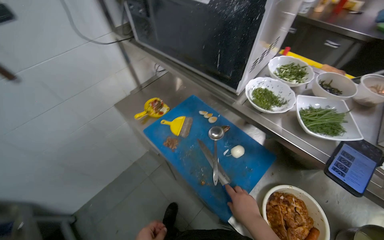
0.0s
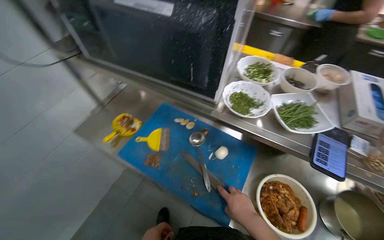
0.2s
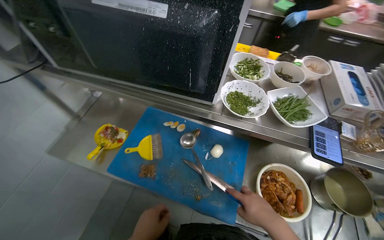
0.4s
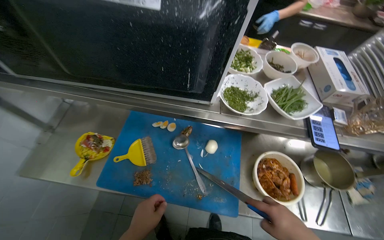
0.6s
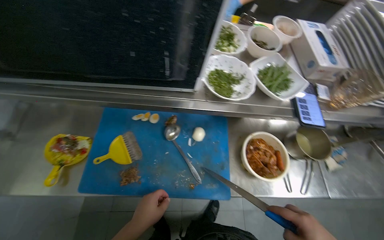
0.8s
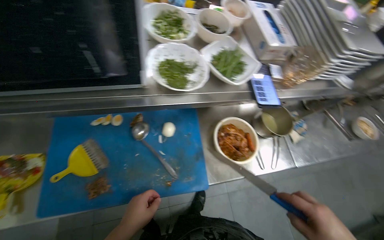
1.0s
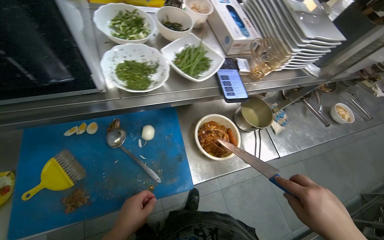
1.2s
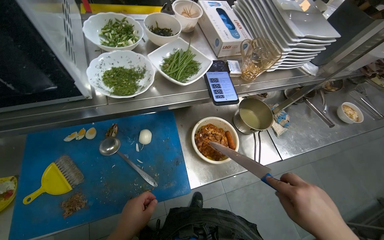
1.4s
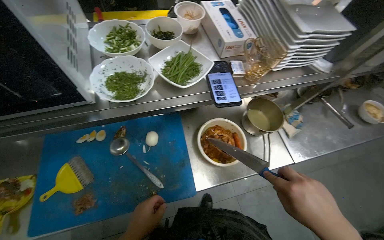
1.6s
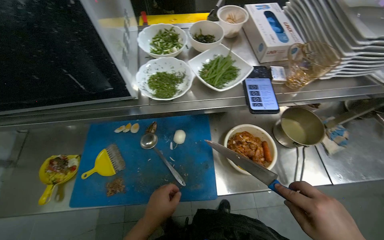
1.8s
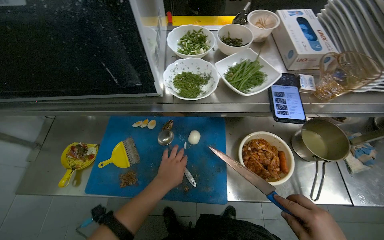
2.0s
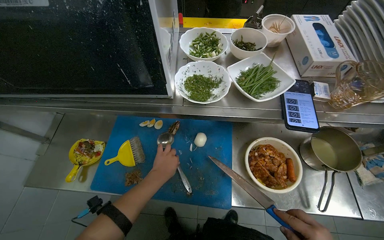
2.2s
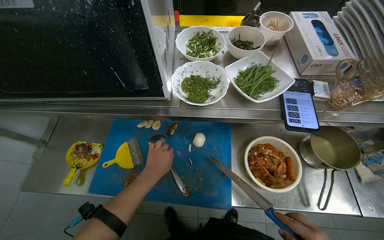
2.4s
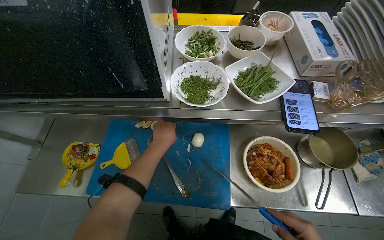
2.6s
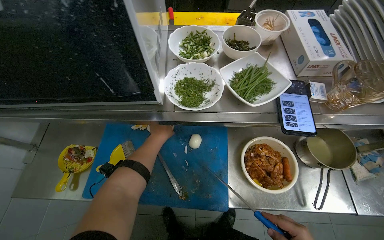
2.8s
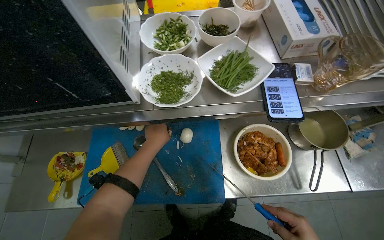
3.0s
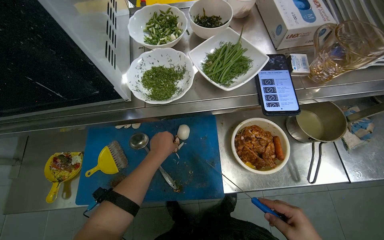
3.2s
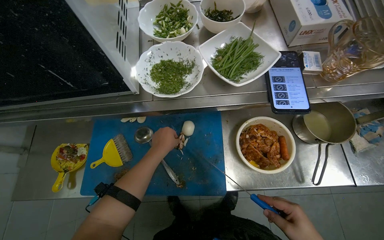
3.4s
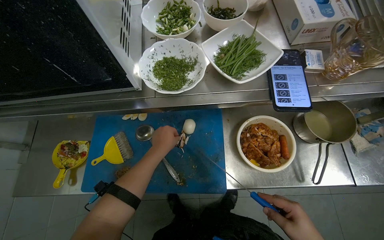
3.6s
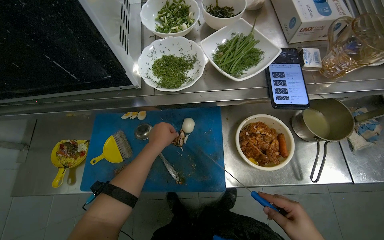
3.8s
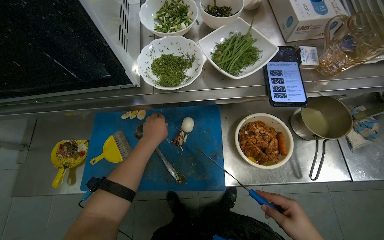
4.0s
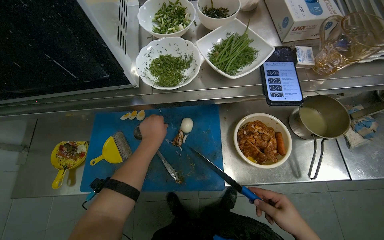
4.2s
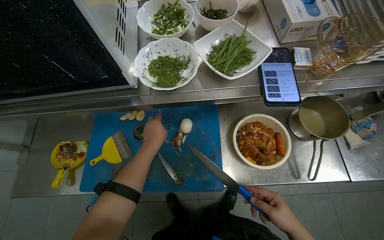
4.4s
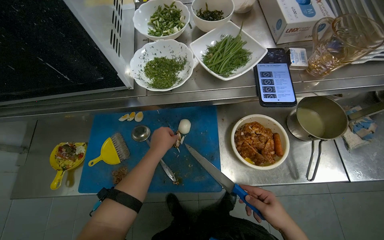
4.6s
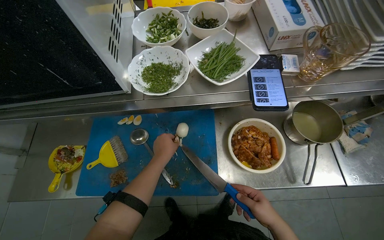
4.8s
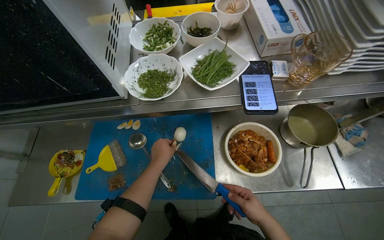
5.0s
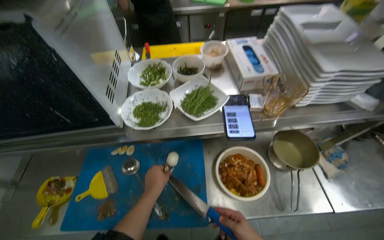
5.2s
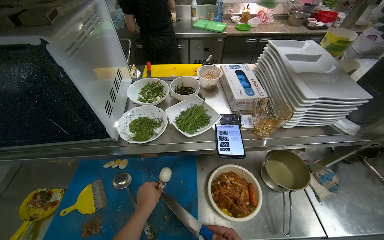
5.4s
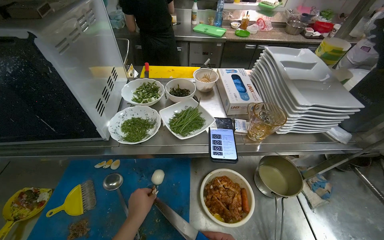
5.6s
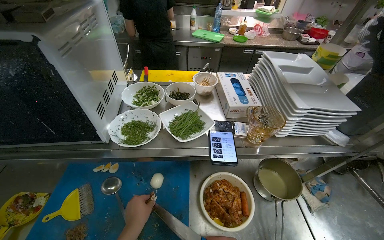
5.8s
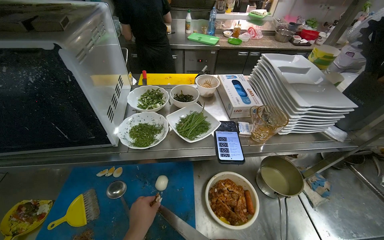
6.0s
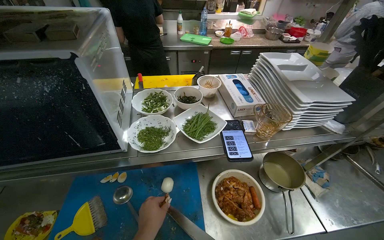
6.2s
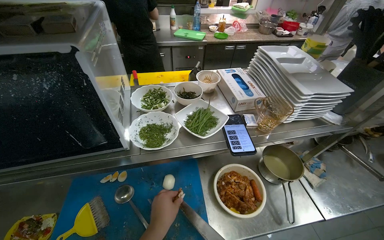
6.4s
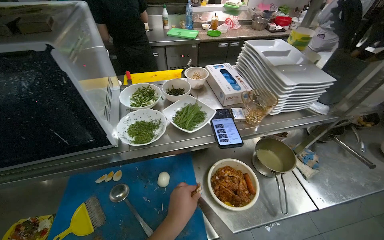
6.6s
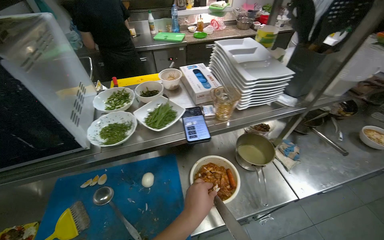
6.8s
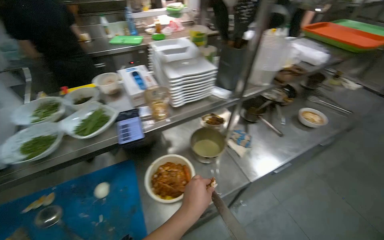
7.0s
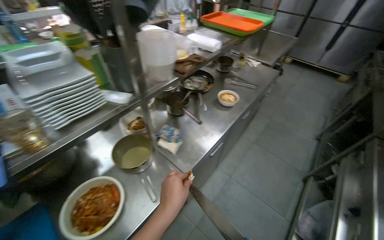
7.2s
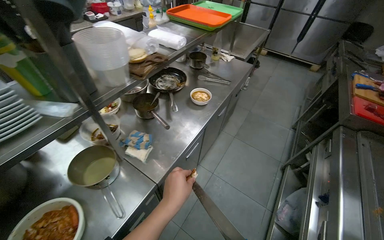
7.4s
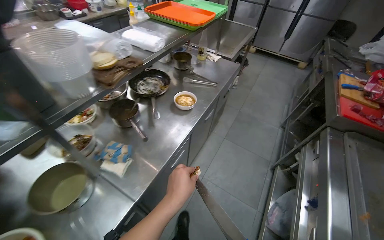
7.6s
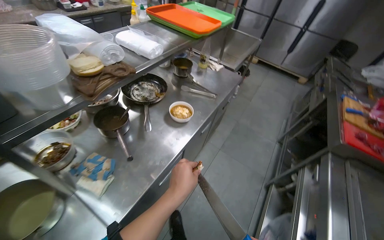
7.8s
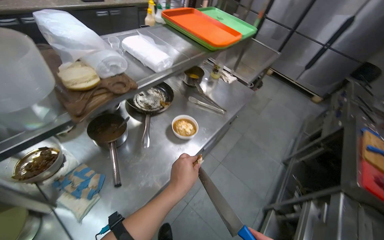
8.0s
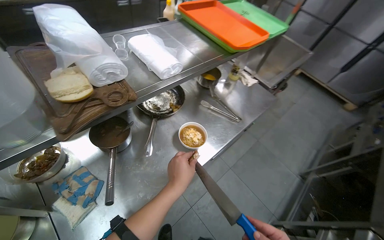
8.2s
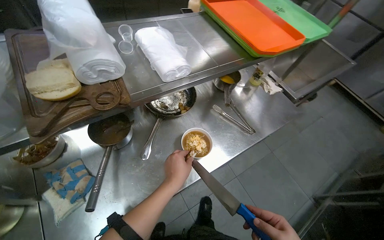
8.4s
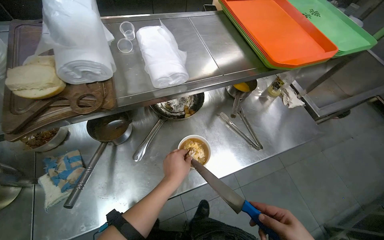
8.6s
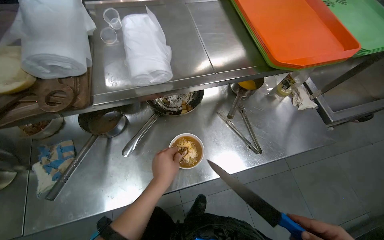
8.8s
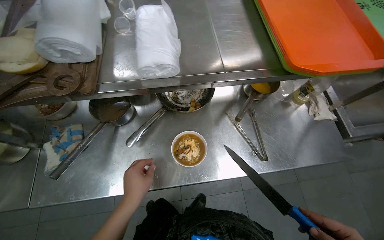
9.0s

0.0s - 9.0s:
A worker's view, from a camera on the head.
Job: preparing food.
The whole recording: Adding sauce to a bowl. The worker adds sauce from a pot to a bowl using a spoon.
0.0s - 1.6s: The wearer's head swings approximately 60 degrees to the right. The view tilts approximately 15 degrees downward.
1.6s - 3.0s: The left hand heads up the picture and farther from the camera, covering approximately 25 cm.
4.4s - 6.0s: The view tilts some 20 degrees upward.
6.0s - 7.6s: The camera travels approximately 60 cm. The head turns to the right by some 55 degrees.
7.6s - 9.0s: The head travels roughly 70 cm. The wearer looks roughly 50 degrees further to the left.

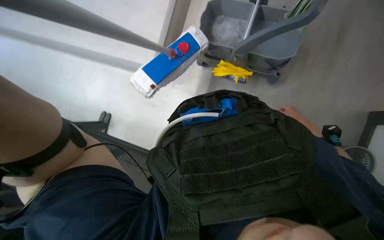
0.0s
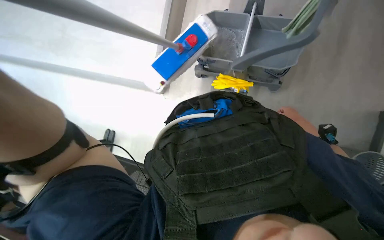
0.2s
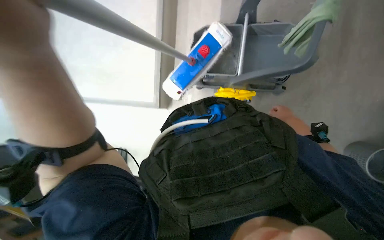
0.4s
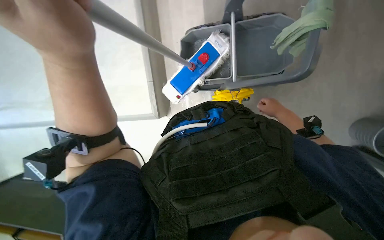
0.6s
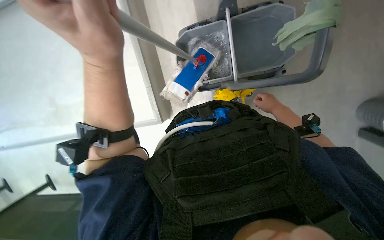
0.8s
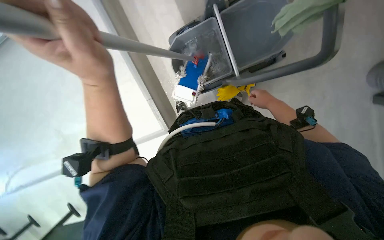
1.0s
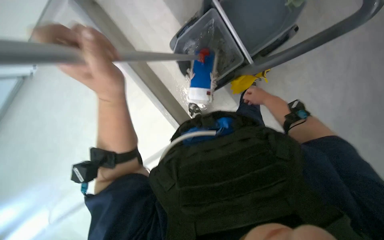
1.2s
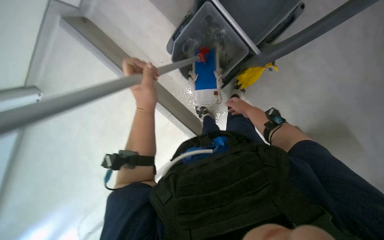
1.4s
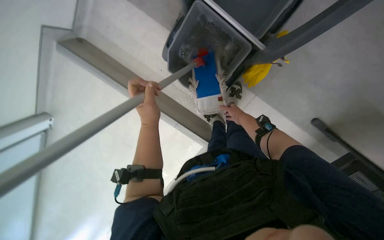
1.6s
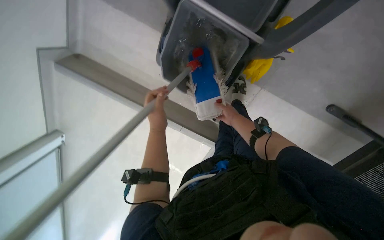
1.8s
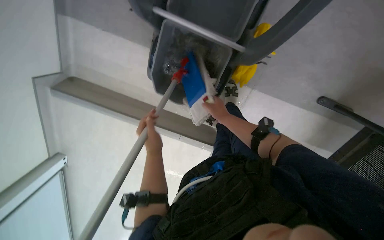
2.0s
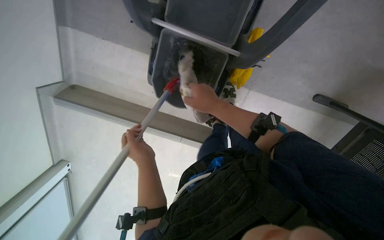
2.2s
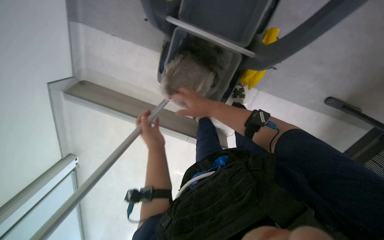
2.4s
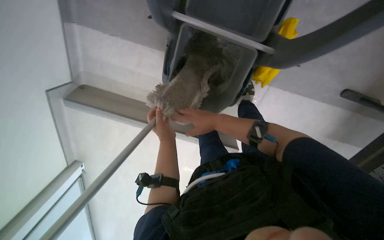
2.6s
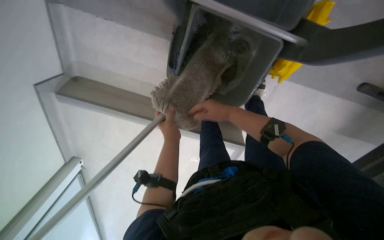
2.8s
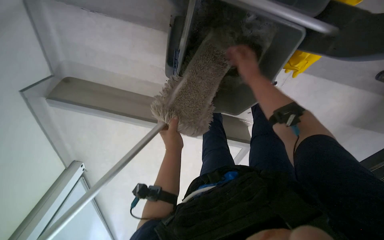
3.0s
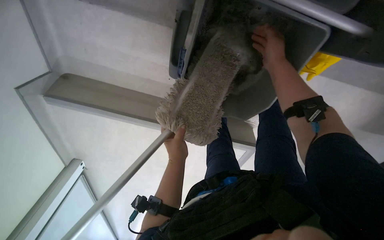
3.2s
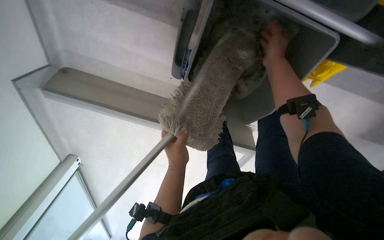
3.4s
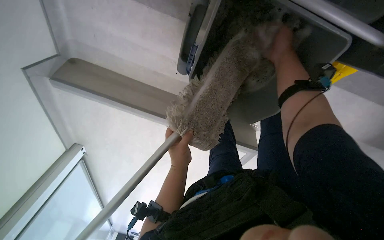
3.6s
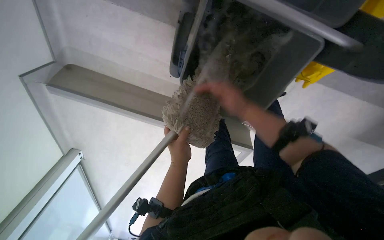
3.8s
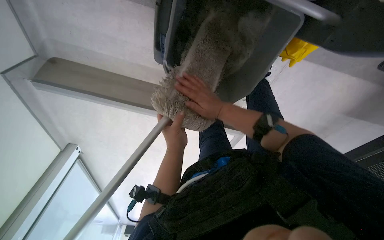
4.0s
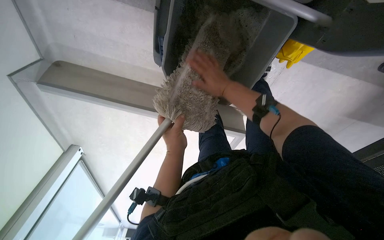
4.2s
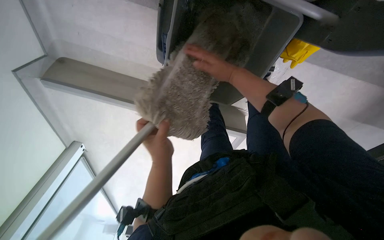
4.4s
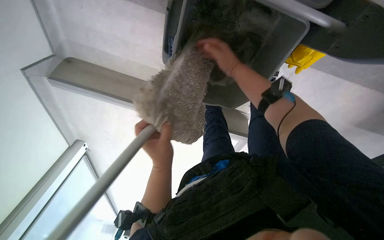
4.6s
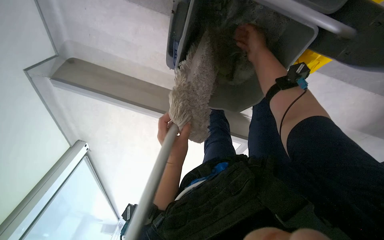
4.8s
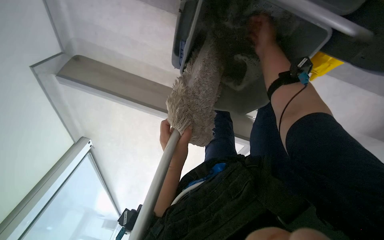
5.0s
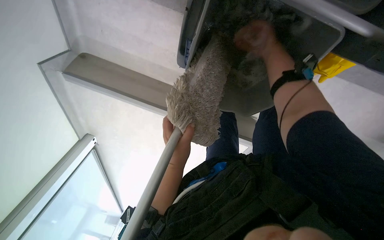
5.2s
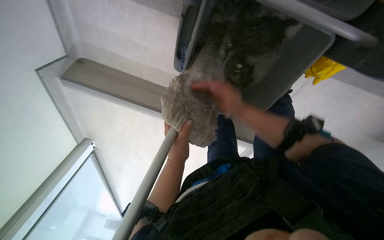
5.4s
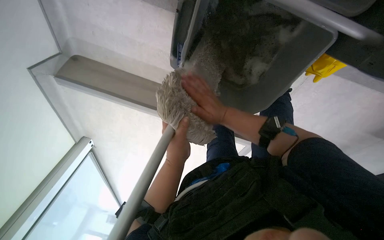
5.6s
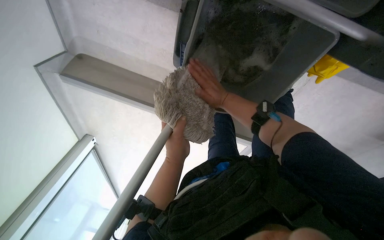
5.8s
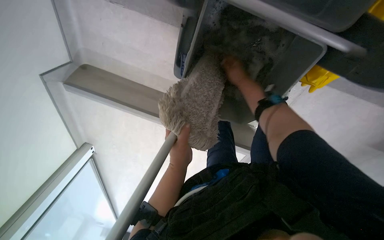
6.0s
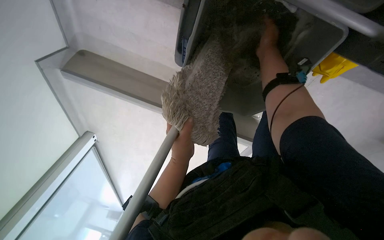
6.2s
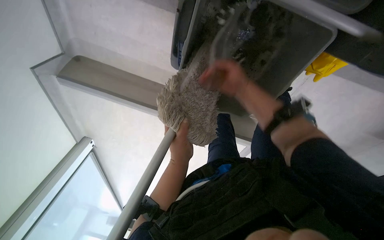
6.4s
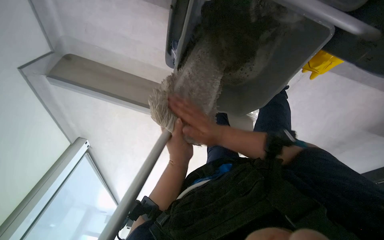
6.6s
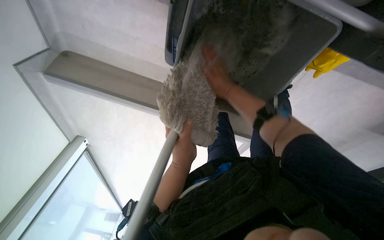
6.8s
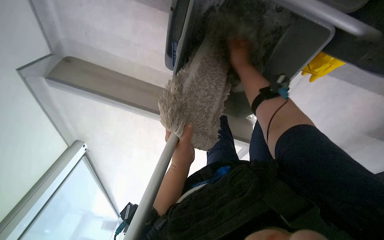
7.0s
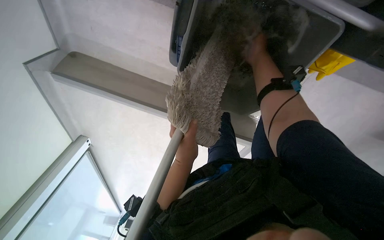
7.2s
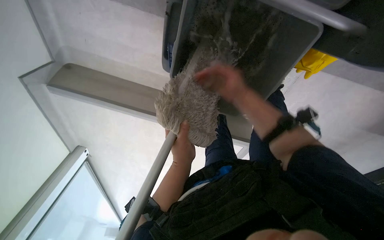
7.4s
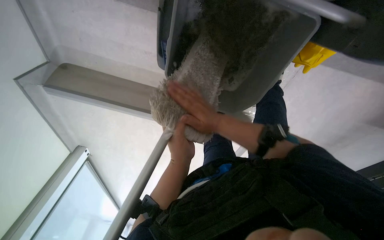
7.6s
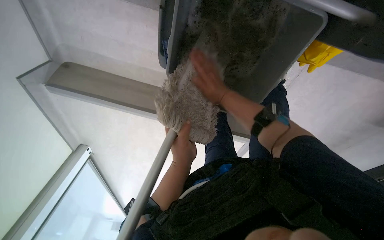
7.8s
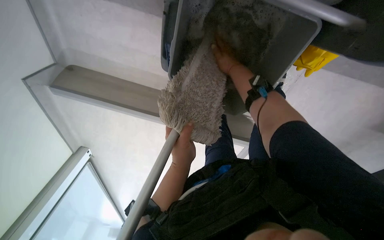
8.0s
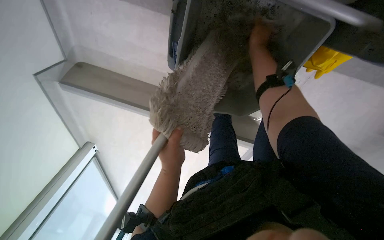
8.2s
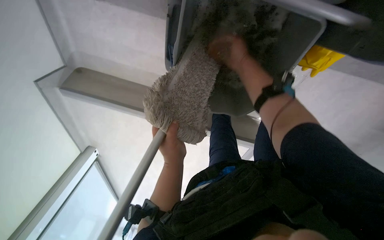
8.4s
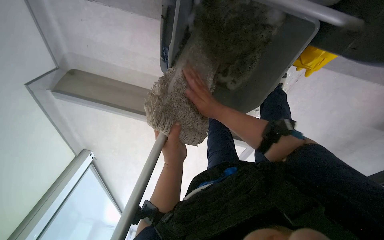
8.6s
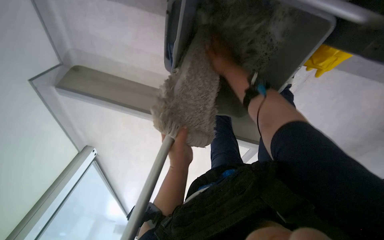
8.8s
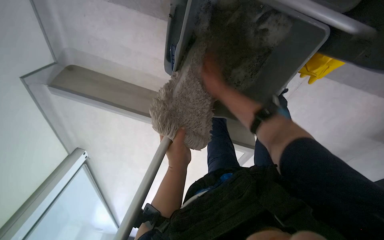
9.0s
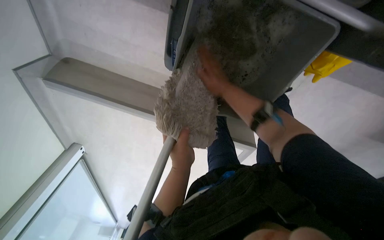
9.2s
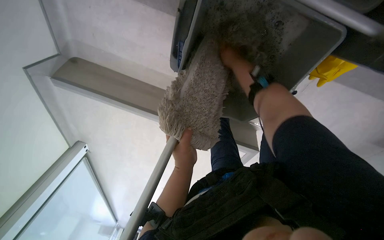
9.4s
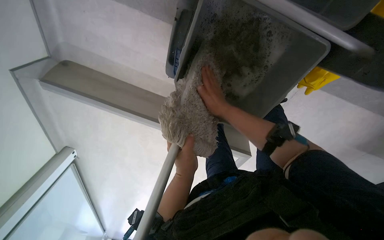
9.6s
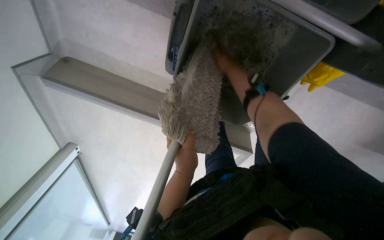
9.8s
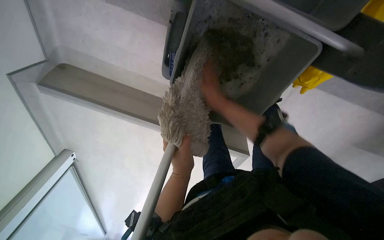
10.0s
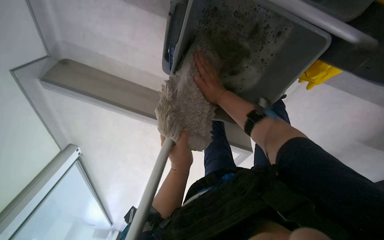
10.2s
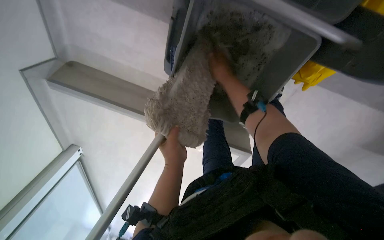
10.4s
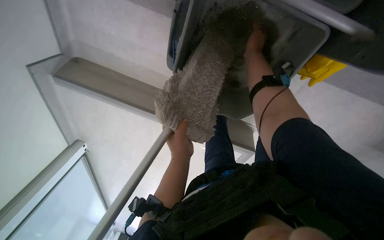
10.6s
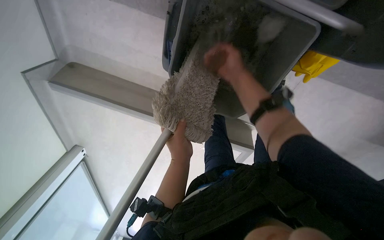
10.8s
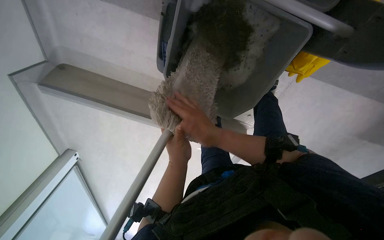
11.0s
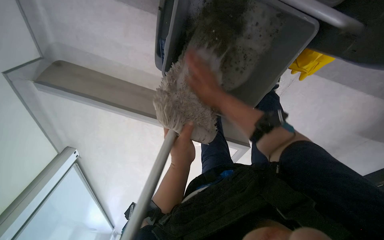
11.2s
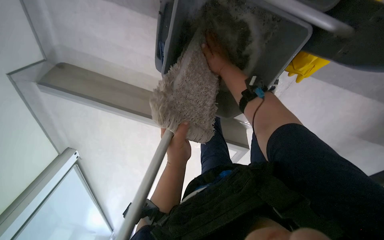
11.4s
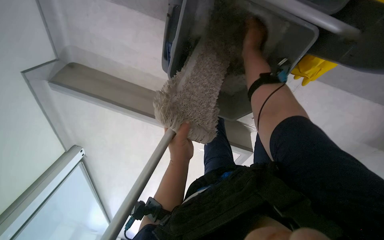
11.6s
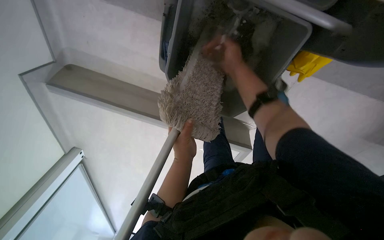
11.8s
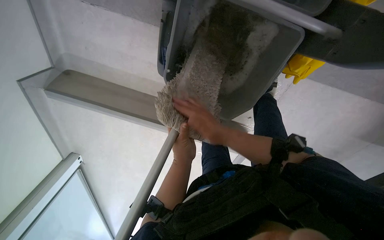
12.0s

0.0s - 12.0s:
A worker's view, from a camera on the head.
Job: preparing cleaning supplies.
The whole recording: Removing and washing mop cloth. The worker removes the cloth from the mop and washes it.
1.6s - 3.0s: The left hand goes approximately 25 cm farther from the camera. The right hand travels up the picture by about 20 cm.
3.0s - 4.4s: The right hand moves to the left, approximately 15 cm.
4.4s - 6.0s: The right hand goes up and down the picture, roughly 25 cm each way, reversing 2 times.
6.0s - 7.6s: The right hand swings up and down the picture, about 30 cm each way, with 2 reversals.
7.6s - 9.0s: The right hand swings up and down the picture, some 25 cm each way, with 2 reversals.
9.0s - 10.4s: The right hand moves up and down the picture over some 15 cm, changing direction 4 times.
10.4s - 12.0s: The right hand swings up and down the picture, some 25 cm each way, with 3 reversals.
